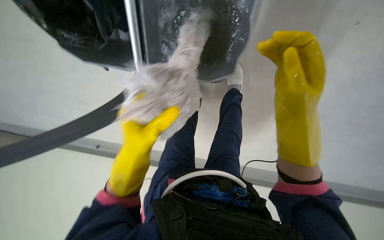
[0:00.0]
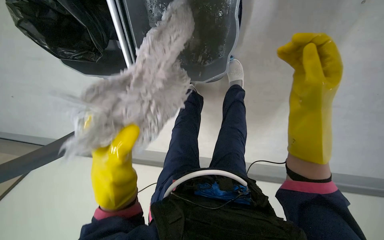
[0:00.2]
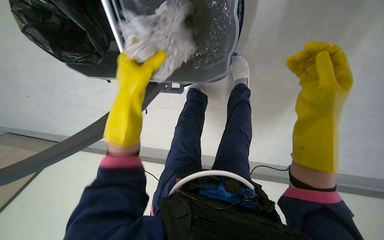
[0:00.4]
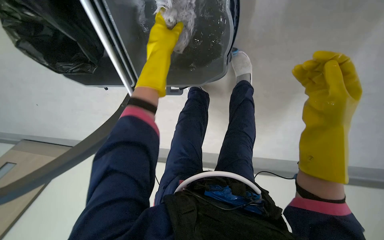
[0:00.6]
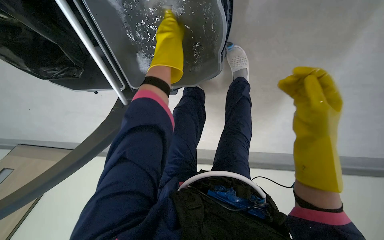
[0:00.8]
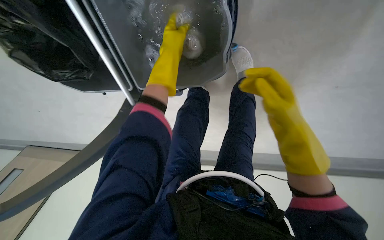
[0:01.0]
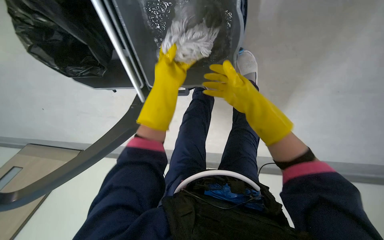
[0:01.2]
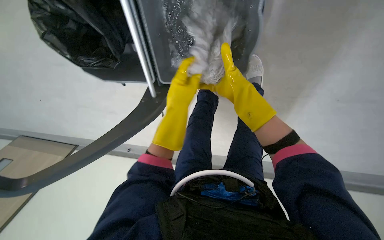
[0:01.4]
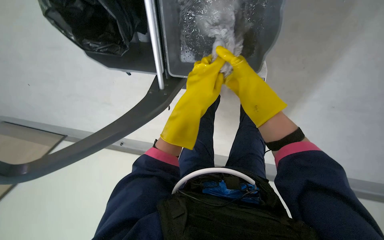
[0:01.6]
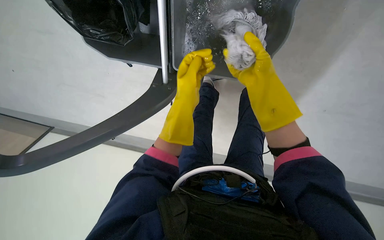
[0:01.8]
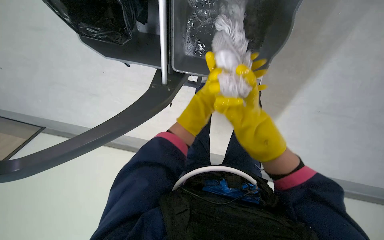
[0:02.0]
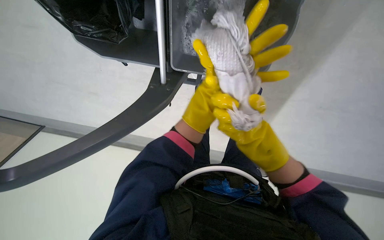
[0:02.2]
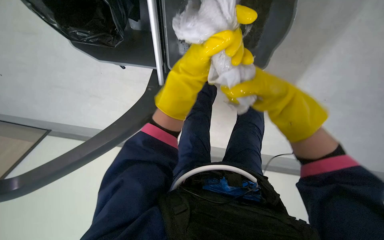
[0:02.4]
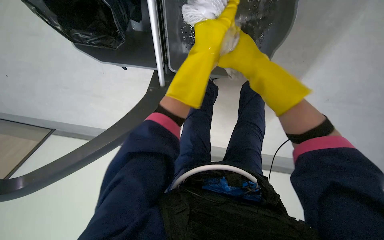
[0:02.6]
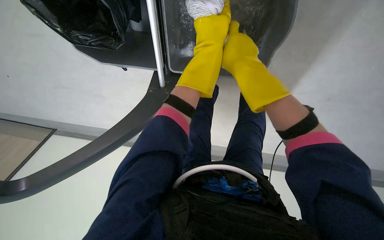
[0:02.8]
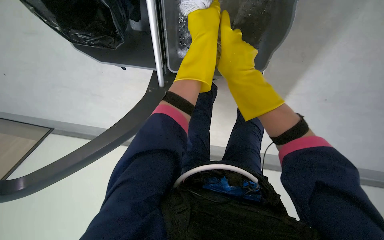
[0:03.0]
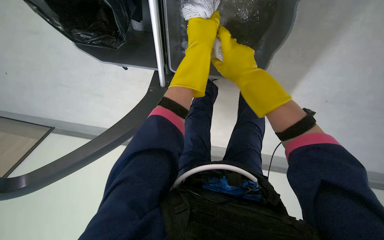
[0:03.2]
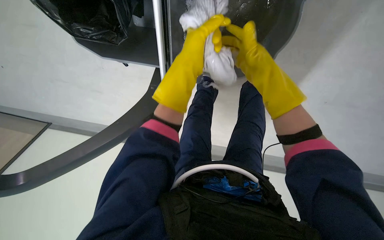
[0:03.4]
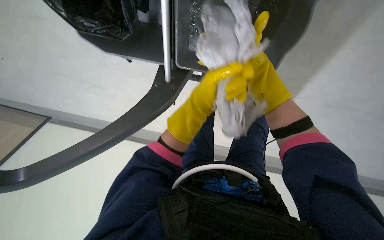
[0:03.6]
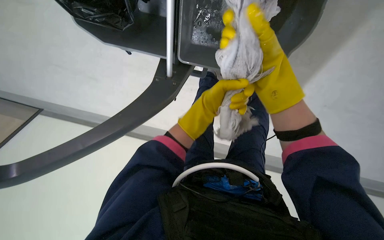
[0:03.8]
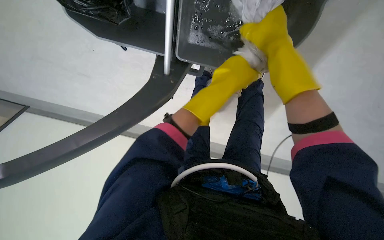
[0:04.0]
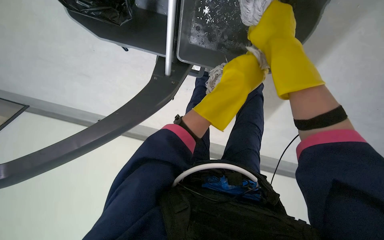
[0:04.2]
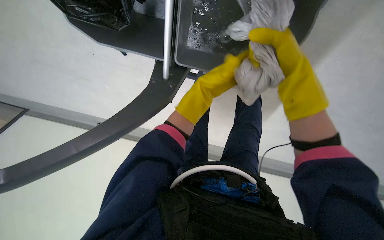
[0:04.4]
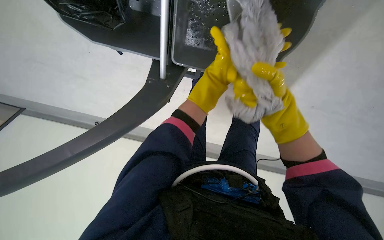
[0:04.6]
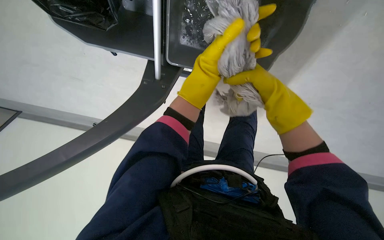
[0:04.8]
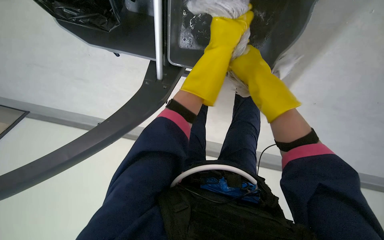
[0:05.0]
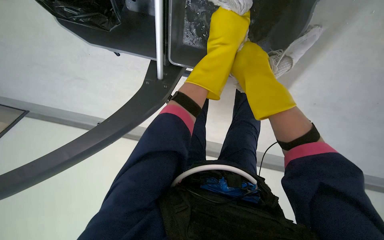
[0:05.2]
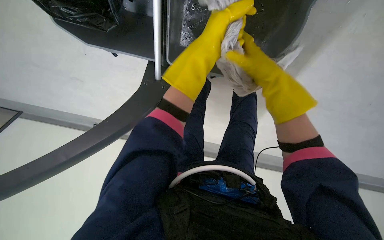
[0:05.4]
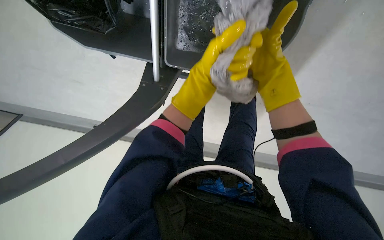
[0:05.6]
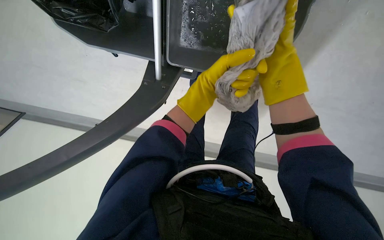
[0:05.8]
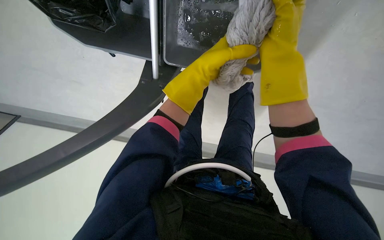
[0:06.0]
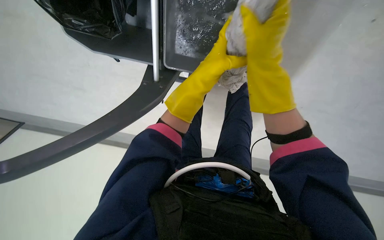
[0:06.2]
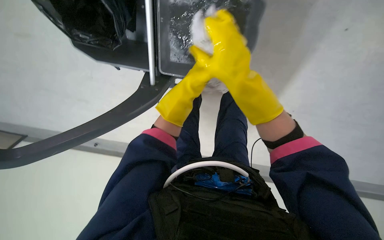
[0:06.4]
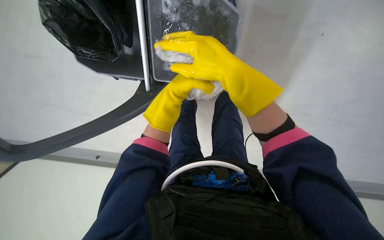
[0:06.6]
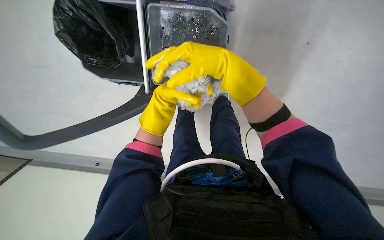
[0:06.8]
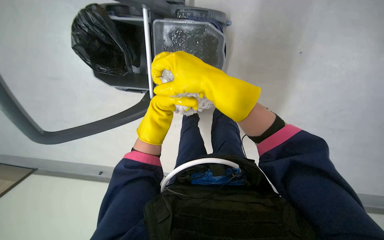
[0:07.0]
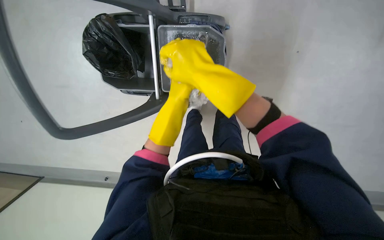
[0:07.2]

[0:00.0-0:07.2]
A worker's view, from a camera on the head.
Job: preparing cleaning supplies.
The whole recording: Wringing mop head. The worker removes the mop head and wrings it in the bucket.
0:00.0 to 0:01.4: The right hand goes about 20 cm farther from the camera, to the left and up the picture.
0:01.4 to 0:02.8: The right hand heads nearer to the camera, covering approximately 10 cm, and travels down the picture and back again, some 15 cm each way.
0:02.8 to 0:04.4: The left hand goes nearer and farther, some 20 cm each way, reversing 2 times, while the right hand moves about 15 cm farther from the camera and comes back.
0:04.4 to 0:05.8: The right hand moves some 15 cm farther from the camera and comes back; the left hand travels nearer to the camera and back again, approximately 15 cm each way.
0:05.8 to 0:07.2: The wearer looks about 25 degrees further upward.

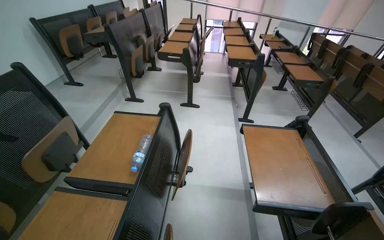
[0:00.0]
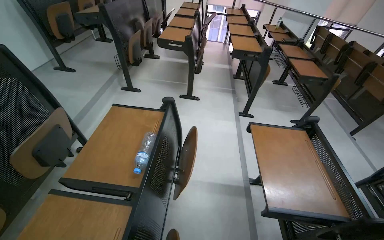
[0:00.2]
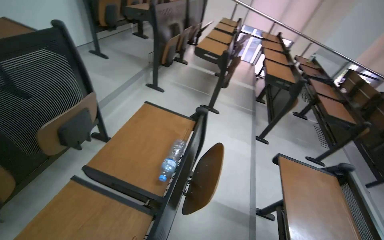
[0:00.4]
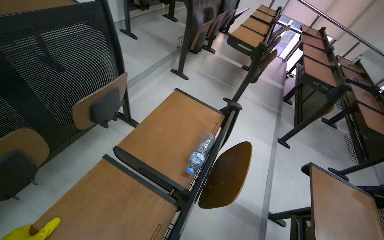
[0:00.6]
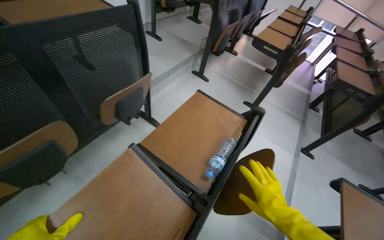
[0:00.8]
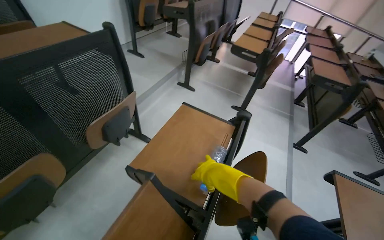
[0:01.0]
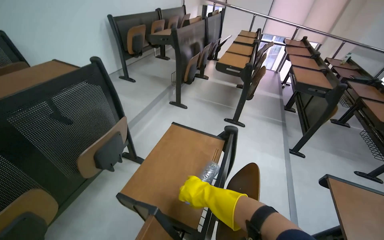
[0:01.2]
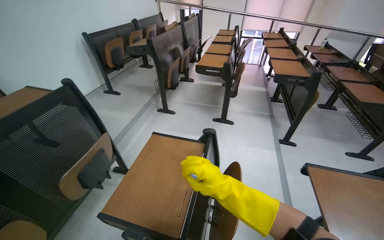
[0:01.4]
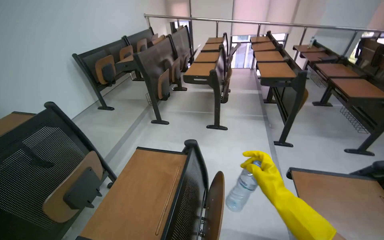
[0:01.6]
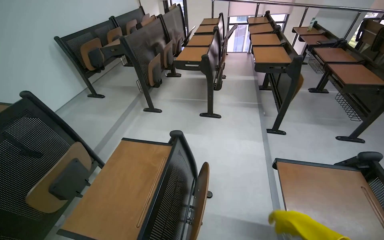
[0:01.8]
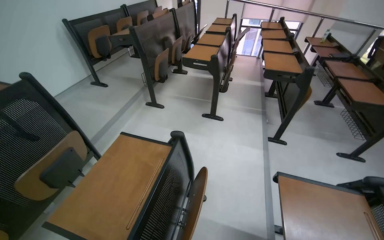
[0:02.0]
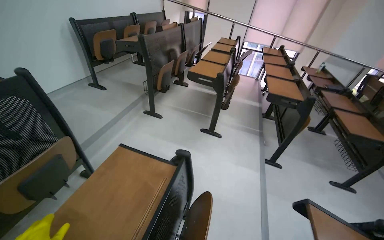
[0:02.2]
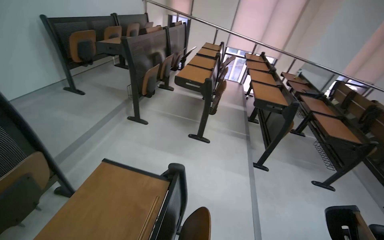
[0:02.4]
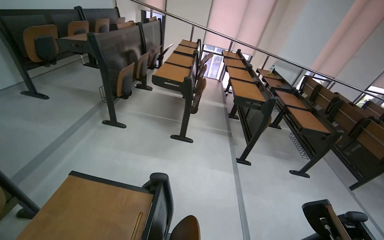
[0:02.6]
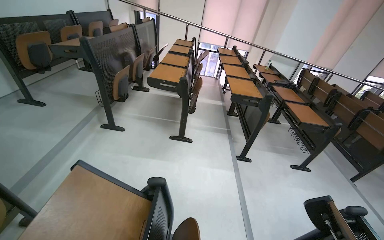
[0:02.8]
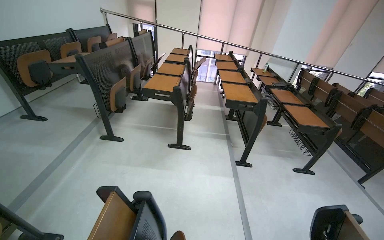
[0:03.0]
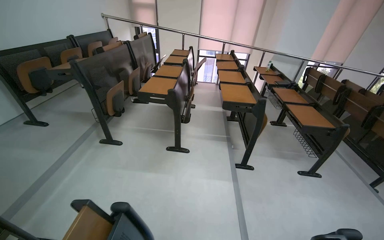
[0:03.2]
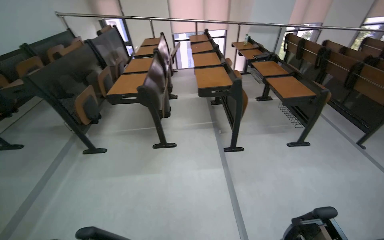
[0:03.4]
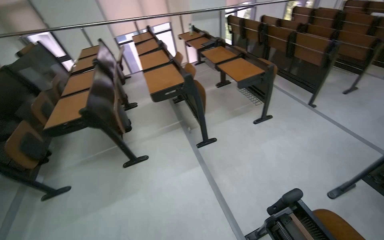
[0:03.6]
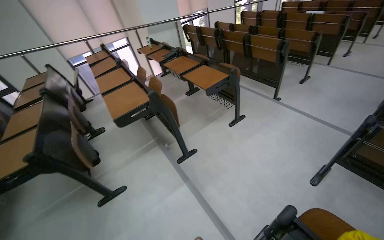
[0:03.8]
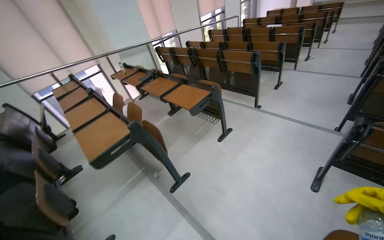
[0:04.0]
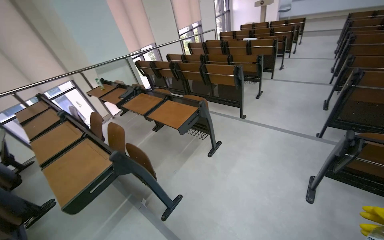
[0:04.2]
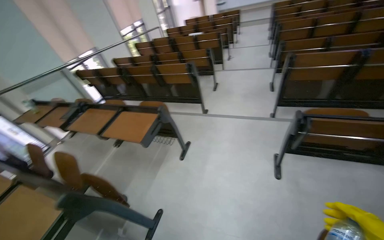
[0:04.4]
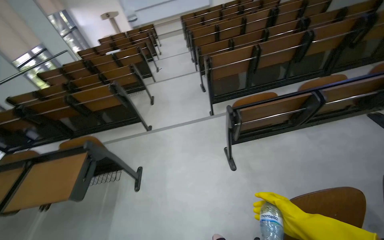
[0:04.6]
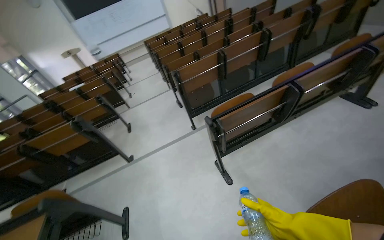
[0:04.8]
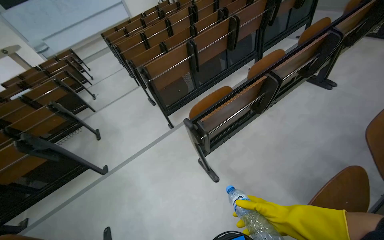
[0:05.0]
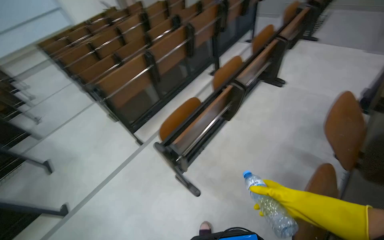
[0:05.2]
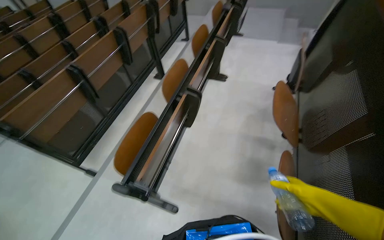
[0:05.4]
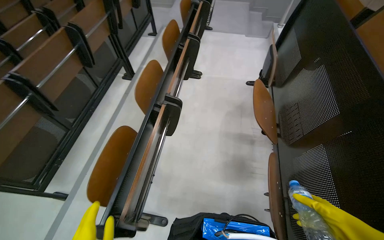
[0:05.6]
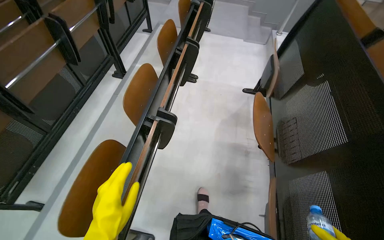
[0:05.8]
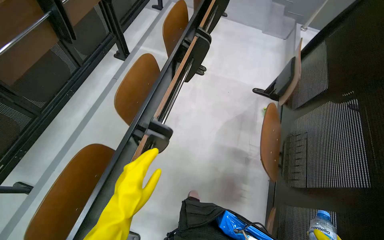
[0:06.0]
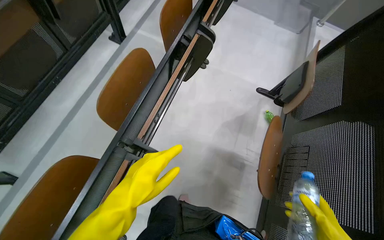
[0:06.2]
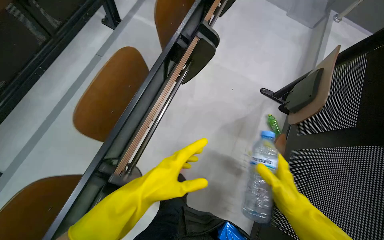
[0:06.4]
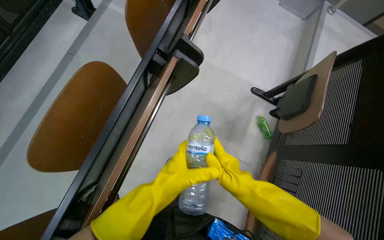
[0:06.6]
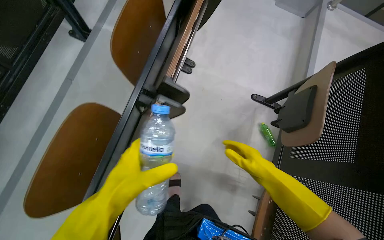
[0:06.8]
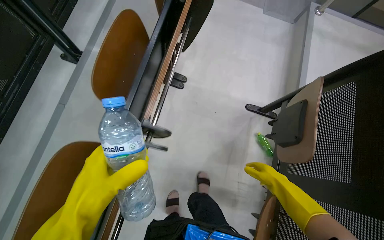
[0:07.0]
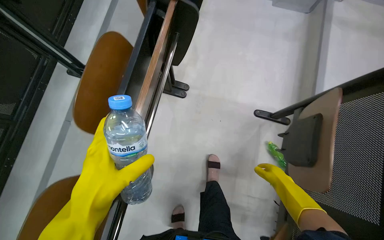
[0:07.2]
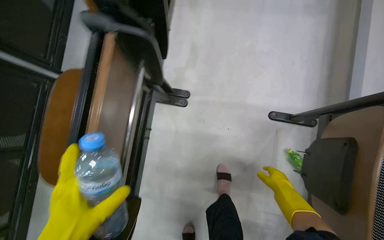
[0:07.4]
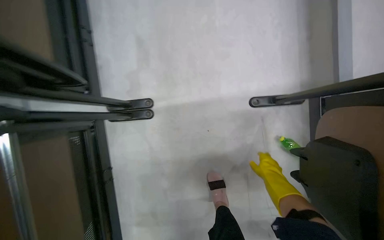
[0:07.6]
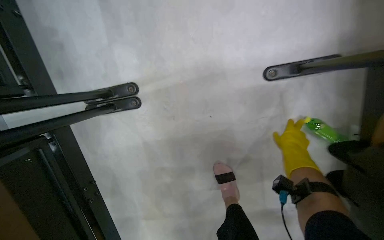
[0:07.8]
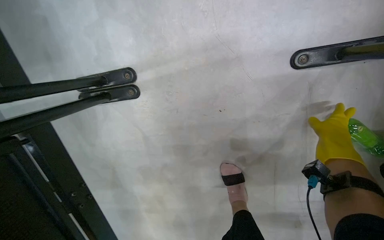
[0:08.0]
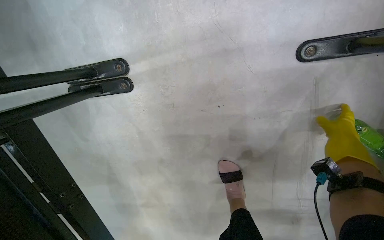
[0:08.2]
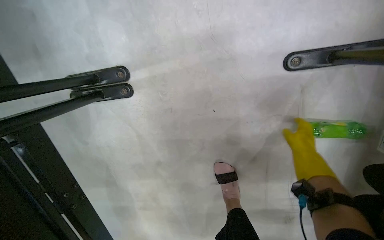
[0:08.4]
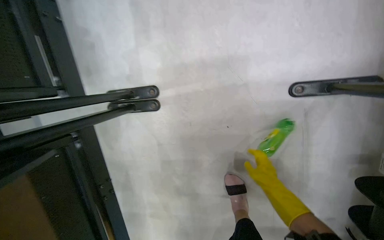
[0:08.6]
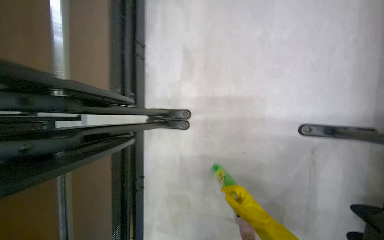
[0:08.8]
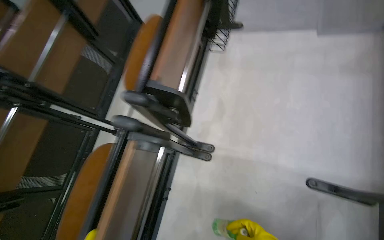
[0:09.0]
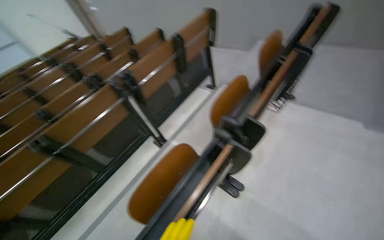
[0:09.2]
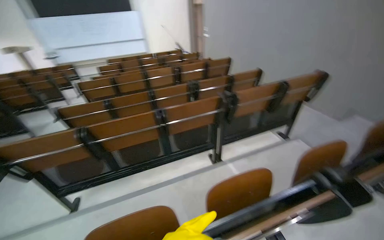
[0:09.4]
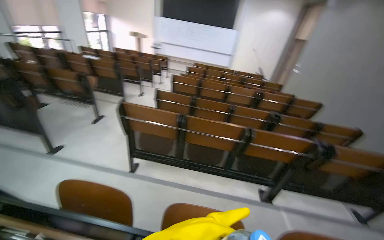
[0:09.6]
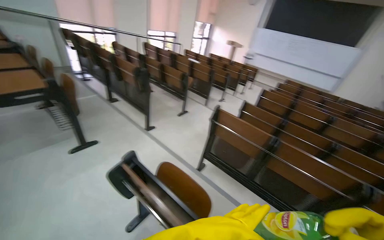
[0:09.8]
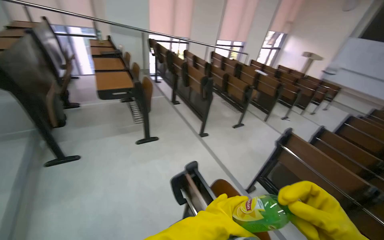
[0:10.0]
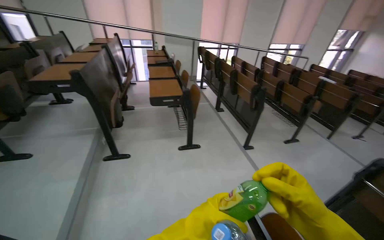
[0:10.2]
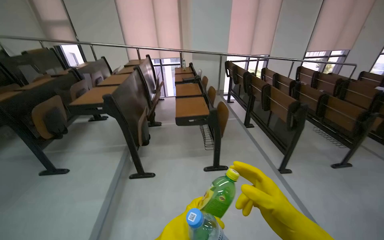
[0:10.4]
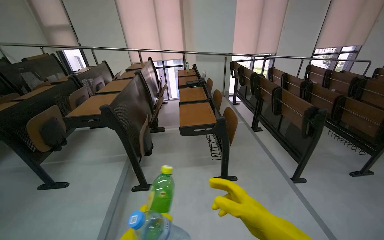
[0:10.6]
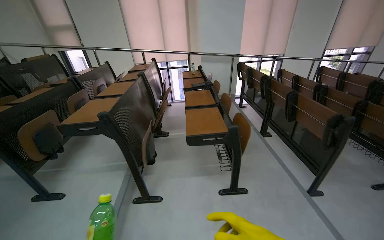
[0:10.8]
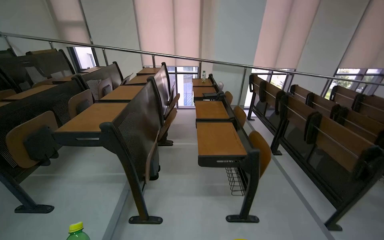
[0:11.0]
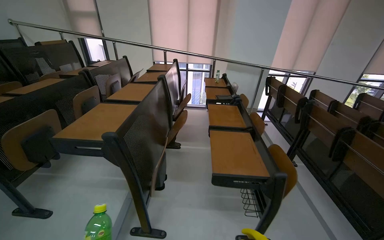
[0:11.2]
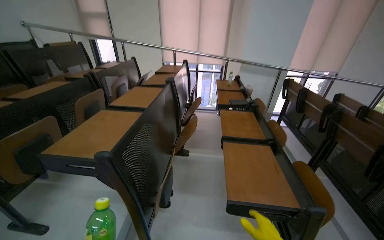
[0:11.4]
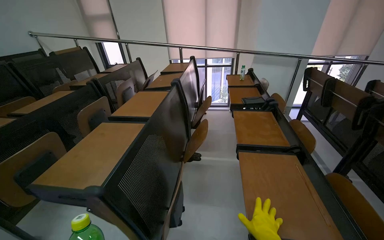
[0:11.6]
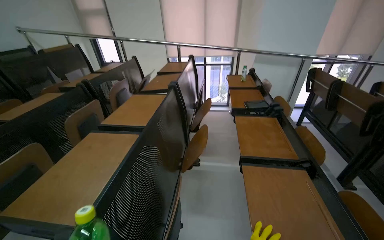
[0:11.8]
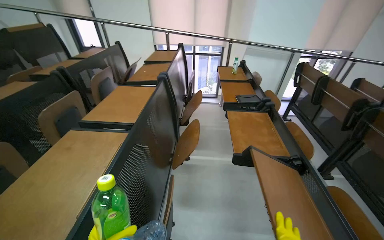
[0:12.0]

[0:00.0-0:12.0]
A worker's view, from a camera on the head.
Job: managing trash.
The whole recording: Picking up trash from classroom. The worker picks up various trash items, including bottles and notebooks, from the classroom.
0:01.6 to 0:03.0: The view pans to the right by approximately 15 degrees.
0:03.0 to 0:04.4: The camera travels roughly 1 m. The head turns to the right by roughly 75 degrees.
0:04.4 to 0:06.0: The wearer moves some 1 m. The wearer's head swings roughly 95 degrees to the right.
0:07.6 to 0:09.0: The wearer looks approximately 25 degrees further to the left. The wearer looks some 15 degrees further upward.
0:09.0 to 0:10.4: The camera travels some 1.5 m. The head rotates some 155 degrees to the left. The wearer looks some 40 degrees further upward.
0:10.4 to 0:12.0: The head travels roughly 1 m.
